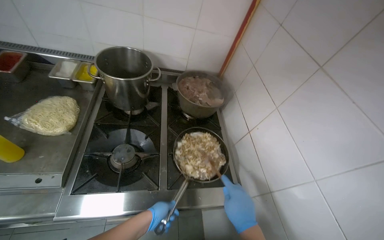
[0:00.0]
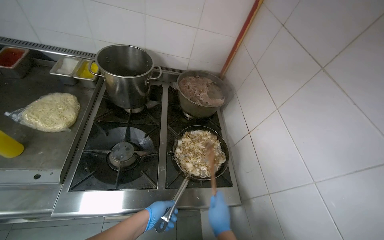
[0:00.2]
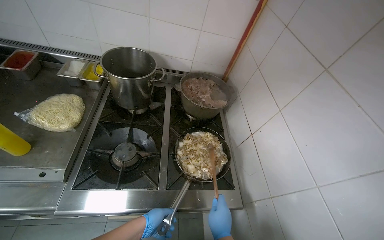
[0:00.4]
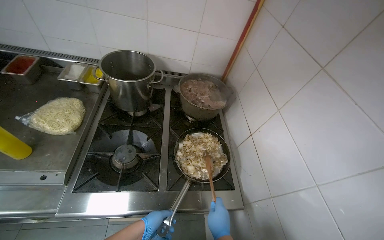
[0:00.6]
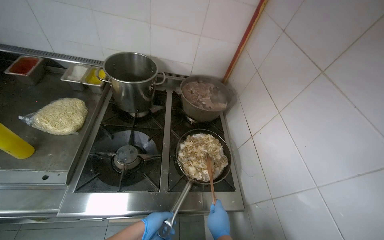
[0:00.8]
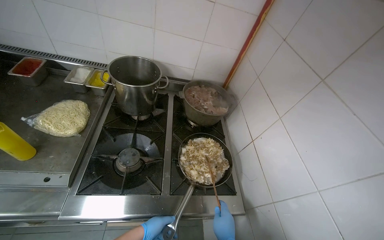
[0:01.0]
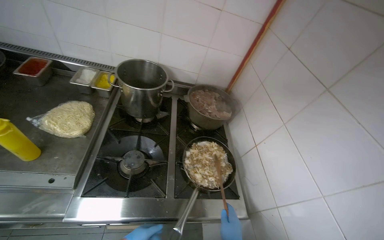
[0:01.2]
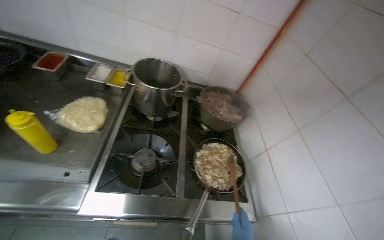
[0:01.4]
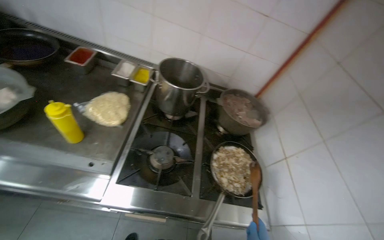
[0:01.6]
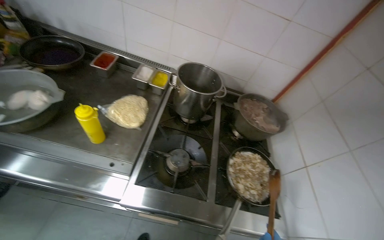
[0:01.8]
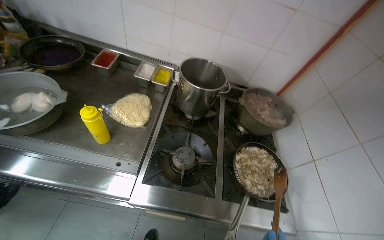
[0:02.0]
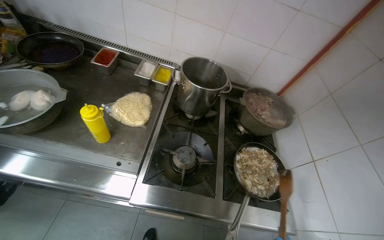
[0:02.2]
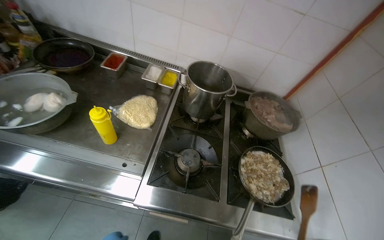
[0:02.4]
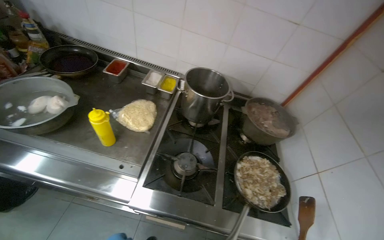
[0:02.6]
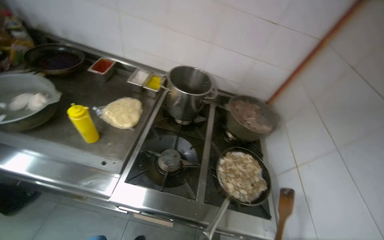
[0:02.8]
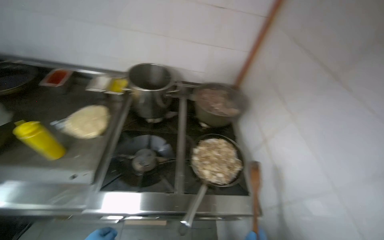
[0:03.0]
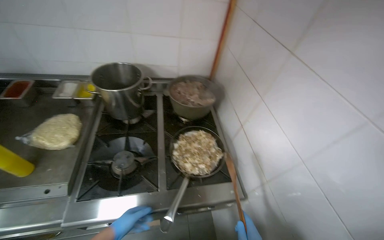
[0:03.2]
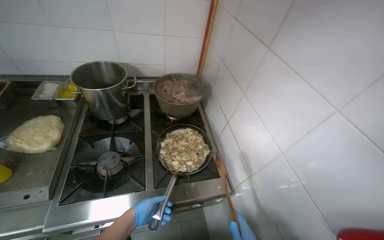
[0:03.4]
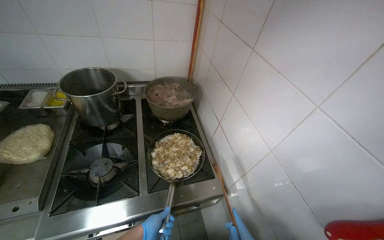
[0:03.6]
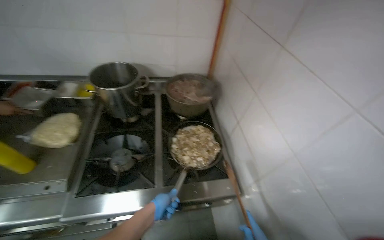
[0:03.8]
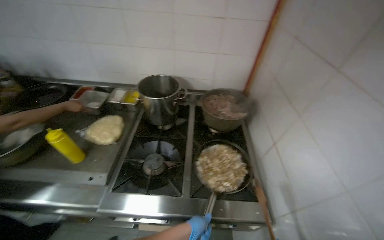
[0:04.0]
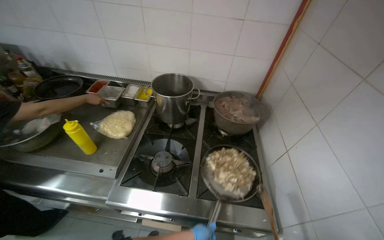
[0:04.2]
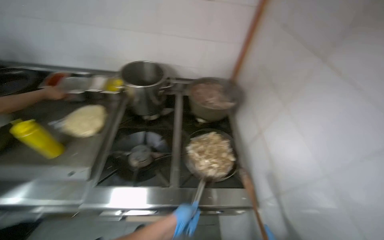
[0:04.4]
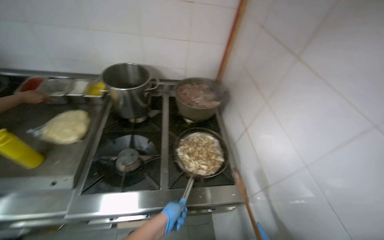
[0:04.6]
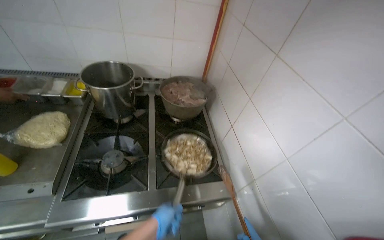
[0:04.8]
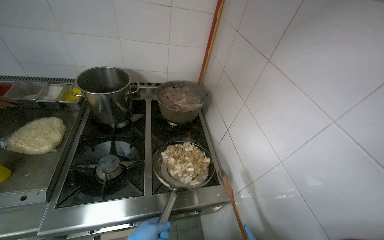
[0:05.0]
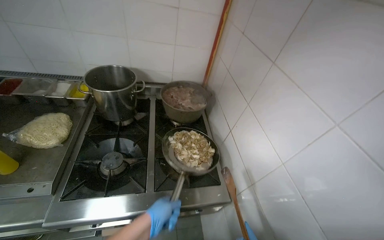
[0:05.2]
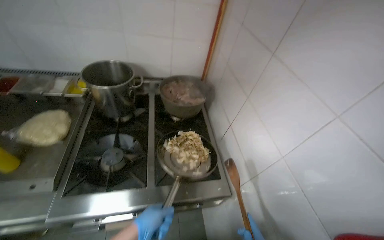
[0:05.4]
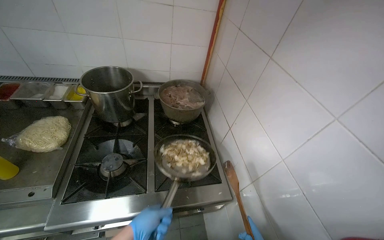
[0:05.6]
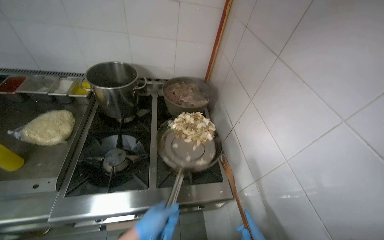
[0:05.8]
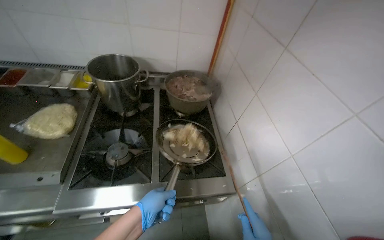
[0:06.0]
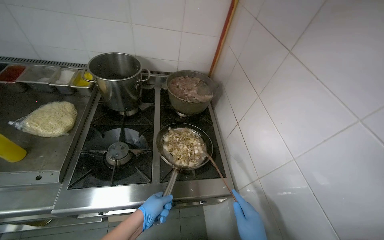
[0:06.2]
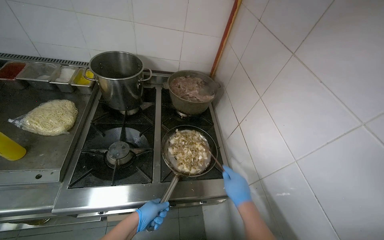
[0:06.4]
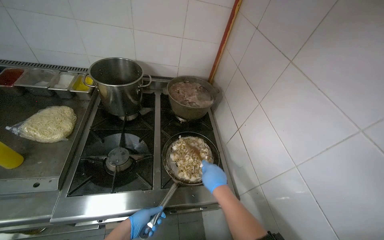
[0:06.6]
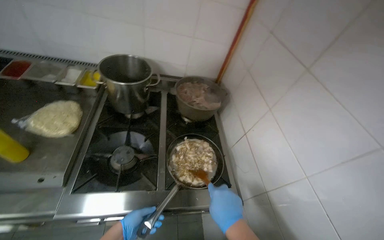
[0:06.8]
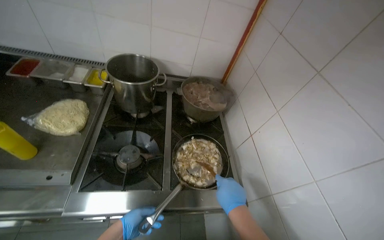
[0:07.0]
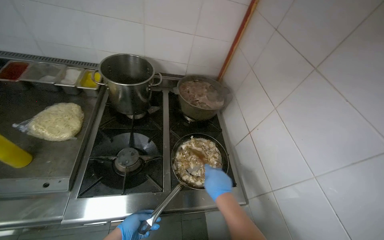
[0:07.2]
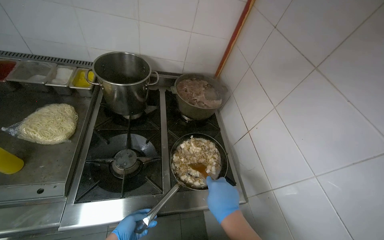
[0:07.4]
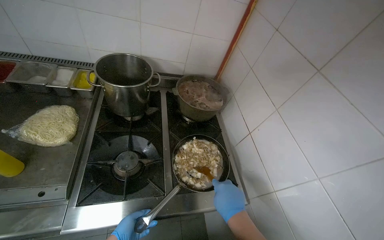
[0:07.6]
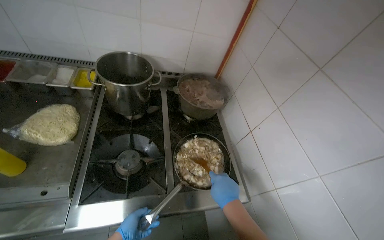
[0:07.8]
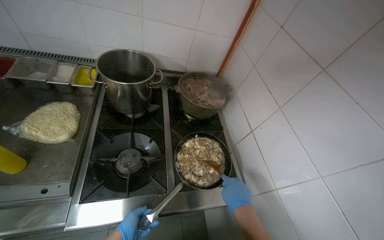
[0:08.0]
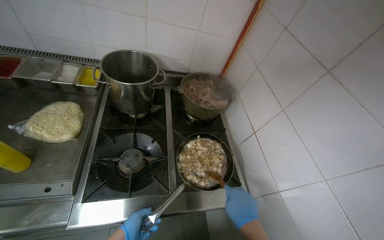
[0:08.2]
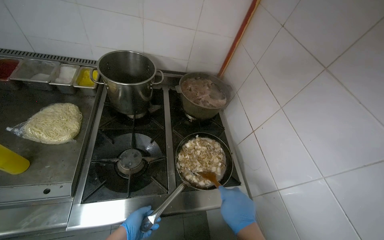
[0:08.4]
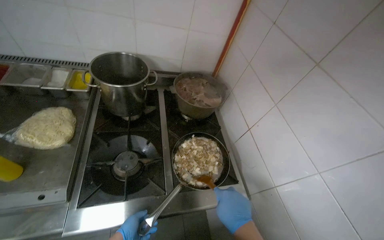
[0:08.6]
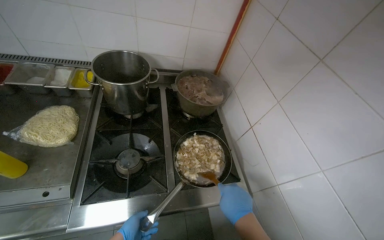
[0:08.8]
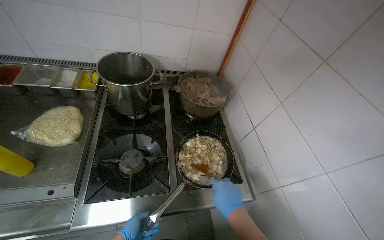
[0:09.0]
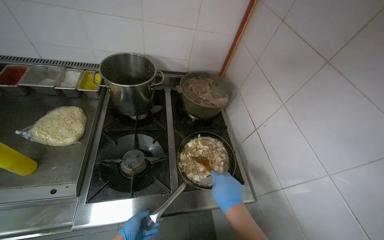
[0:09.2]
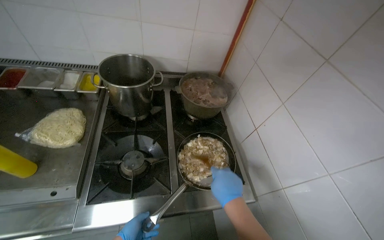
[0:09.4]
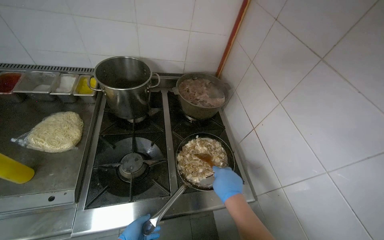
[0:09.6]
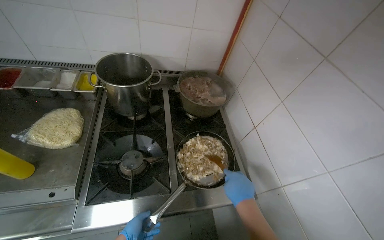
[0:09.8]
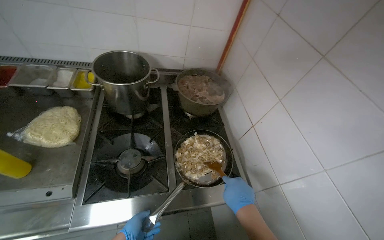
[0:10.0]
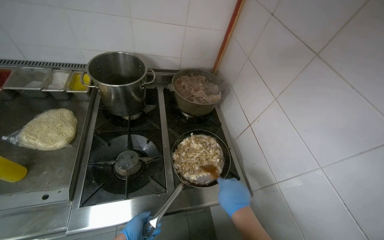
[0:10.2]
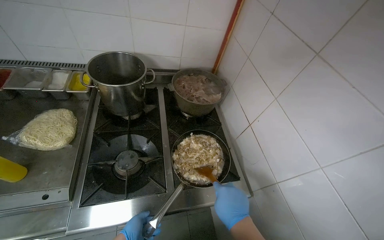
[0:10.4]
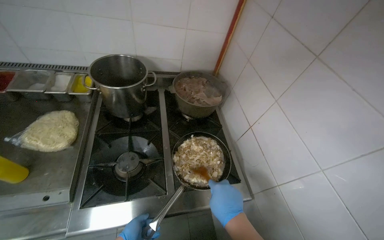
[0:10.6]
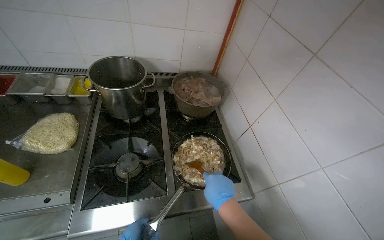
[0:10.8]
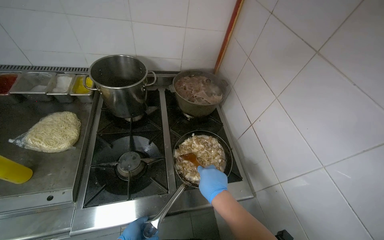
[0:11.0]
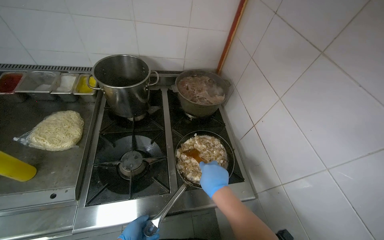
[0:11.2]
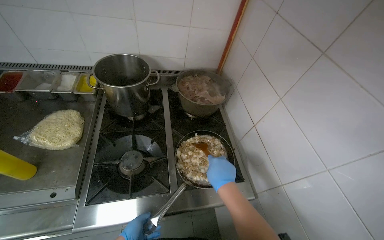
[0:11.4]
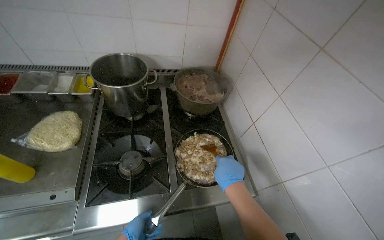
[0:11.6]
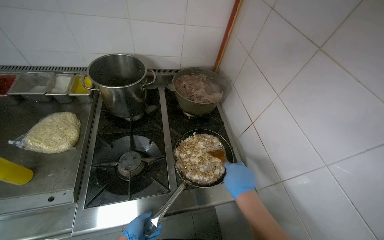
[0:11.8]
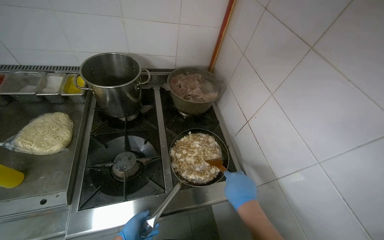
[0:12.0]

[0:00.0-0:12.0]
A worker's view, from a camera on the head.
Job: cooking food.
The whole recording: Adding and stirring meat in pan. The worker adds cooked meat to a pan and stirs it with other ingredients on the stove.
0:04.4 to 0:06.0: The left hand travels nearer to the camera by approximately 10 cm.

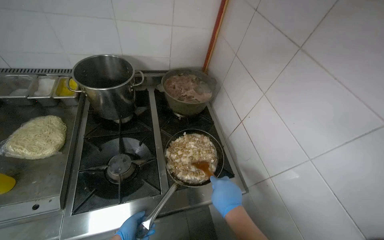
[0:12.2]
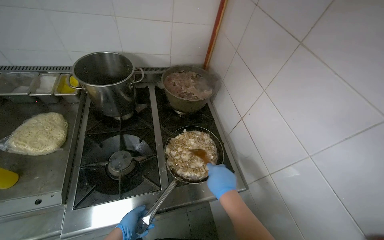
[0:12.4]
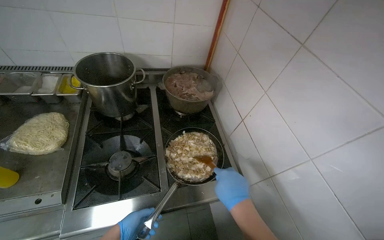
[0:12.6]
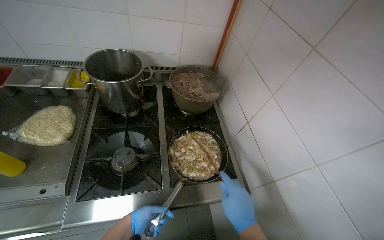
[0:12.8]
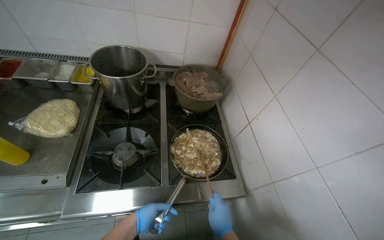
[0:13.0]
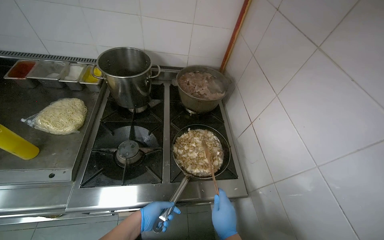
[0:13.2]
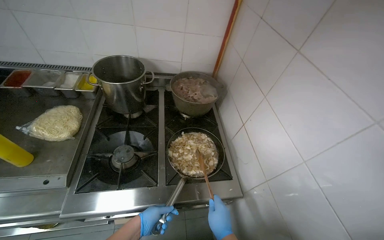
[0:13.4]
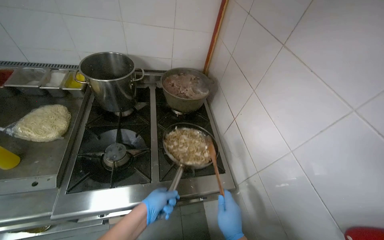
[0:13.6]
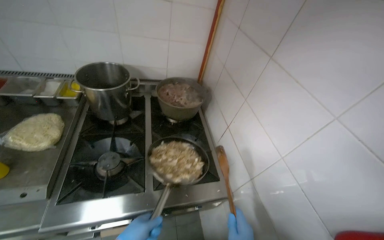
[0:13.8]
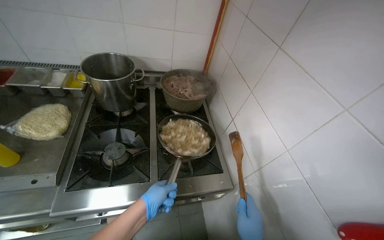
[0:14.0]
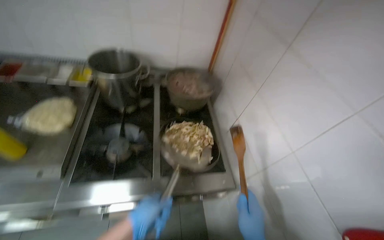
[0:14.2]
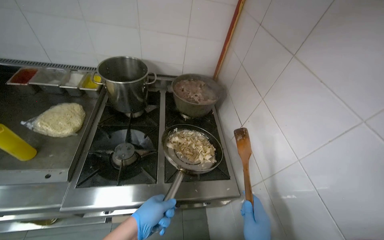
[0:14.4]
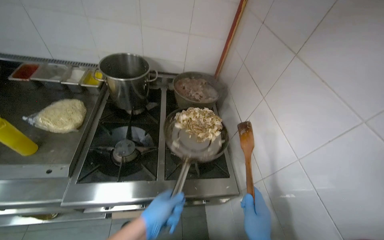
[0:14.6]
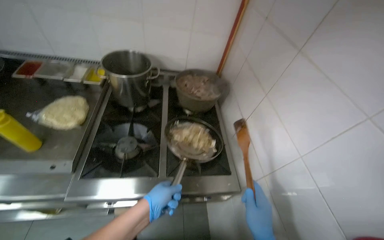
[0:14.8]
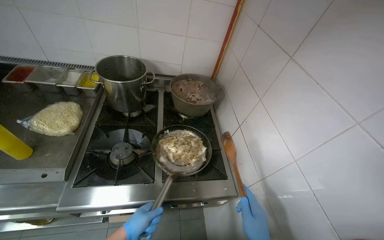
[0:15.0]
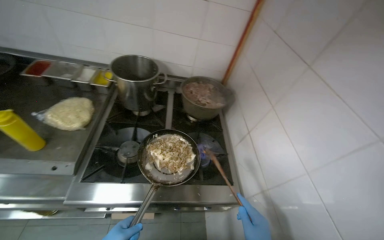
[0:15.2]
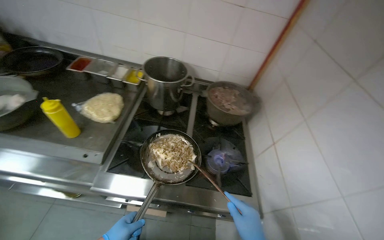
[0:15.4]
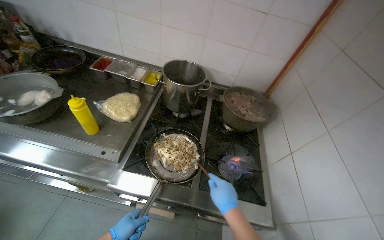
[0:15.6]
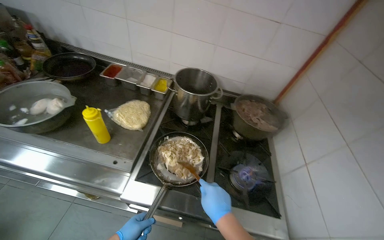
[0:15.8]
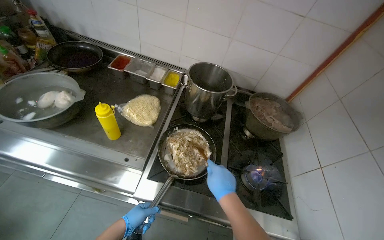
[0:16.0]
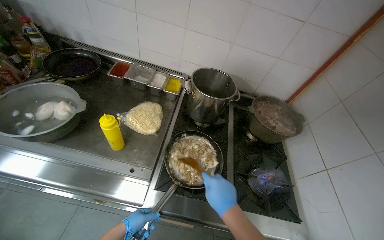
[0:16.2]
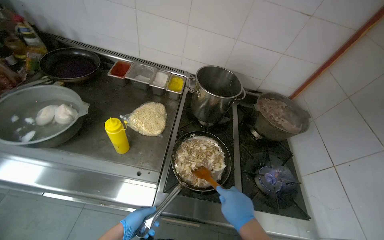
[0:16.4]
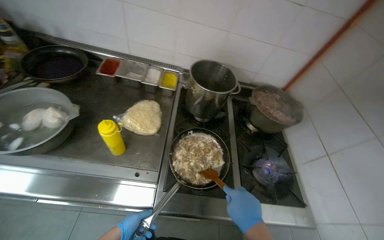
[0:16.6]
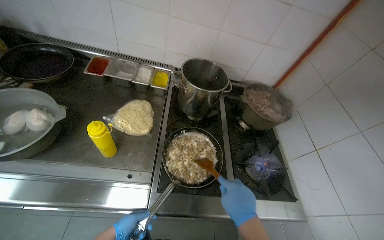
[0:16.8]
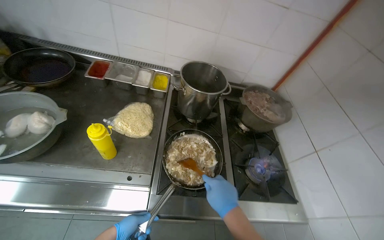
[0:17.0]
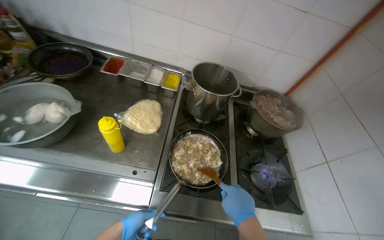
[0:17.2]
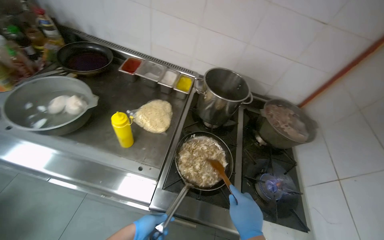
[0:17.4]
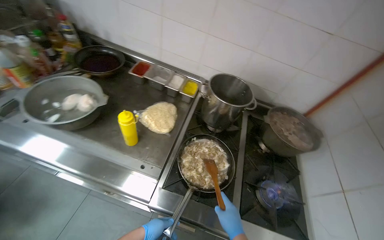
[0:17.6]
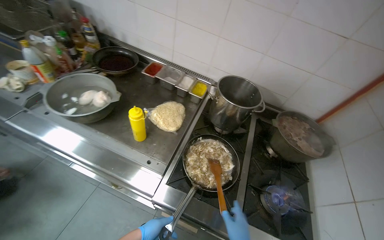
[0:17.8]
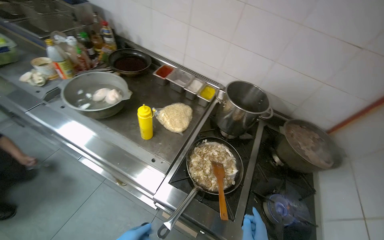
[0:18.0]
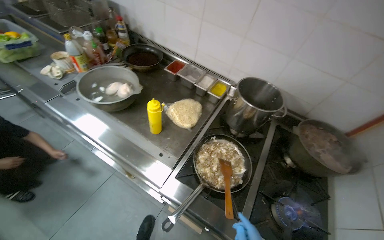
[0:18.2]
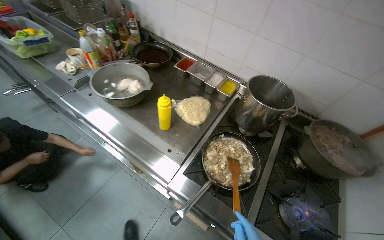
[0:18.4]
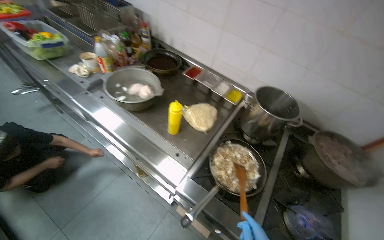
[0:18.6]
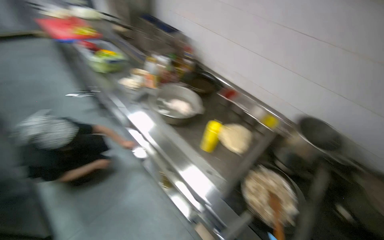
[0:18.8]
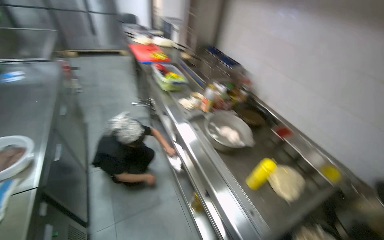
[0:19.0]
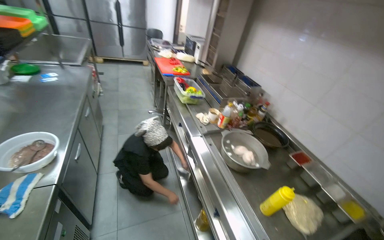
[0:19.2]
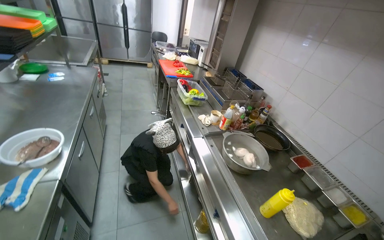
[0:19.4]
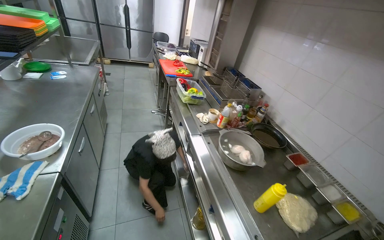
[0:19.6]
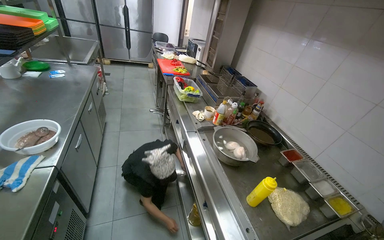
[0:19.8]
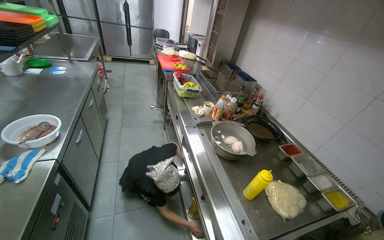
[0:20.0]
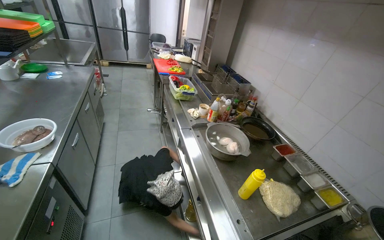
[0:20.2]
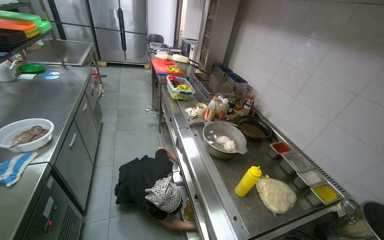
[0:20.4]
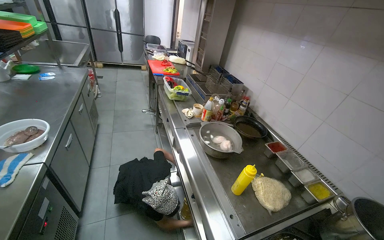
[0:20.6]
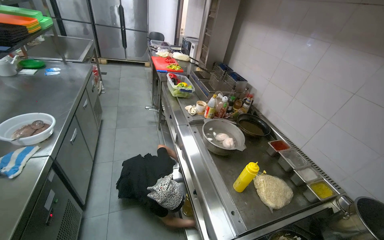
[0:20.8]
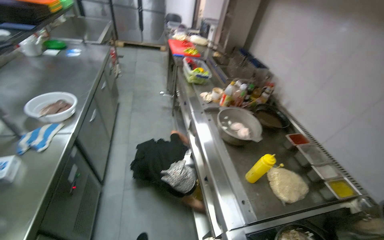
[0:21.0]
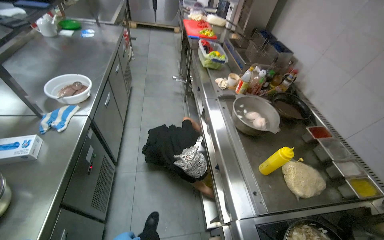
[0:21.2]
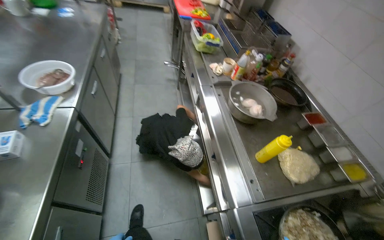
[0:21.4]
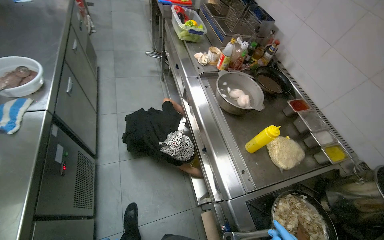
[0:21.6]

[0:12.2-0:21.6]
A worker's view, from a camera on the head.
Job: cooking food.
The whole recording: Adding and stirring meat in pan. The worker adds cooked meat to a pan and stirs it with other ingredients on the stove.
0:13.8 to 0:15.4: The wearer's head swings some 20 degrees to the left.
0:17.0 to 0:18.4: The head rotates some 30 degrees to the left.
0:18.4 to 0:20.0: The wearer looks about 40 degrees further to the left. The wearer looks approximately 20 degrees further upward.
0:20.0 to 0:21.6: The view tips downward by some 20 degrees.
